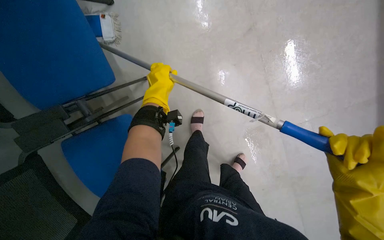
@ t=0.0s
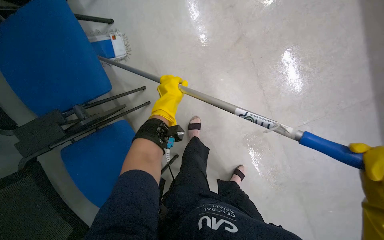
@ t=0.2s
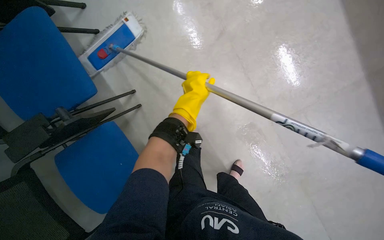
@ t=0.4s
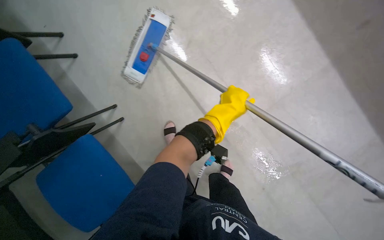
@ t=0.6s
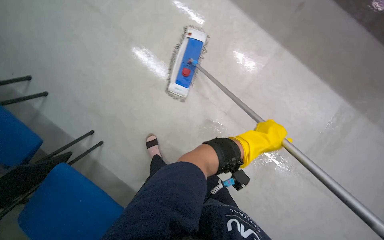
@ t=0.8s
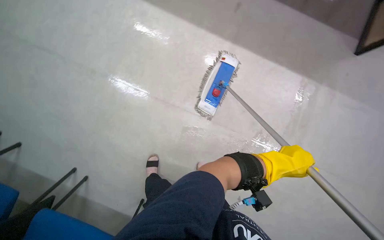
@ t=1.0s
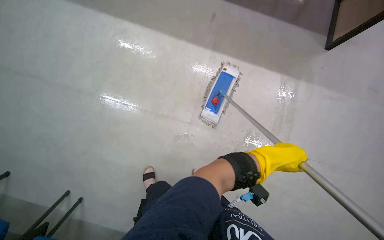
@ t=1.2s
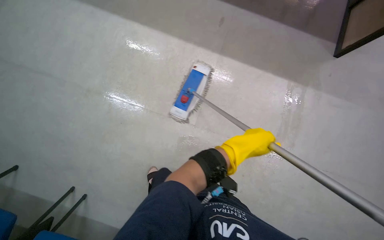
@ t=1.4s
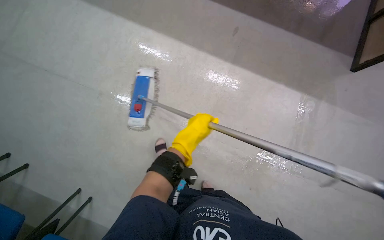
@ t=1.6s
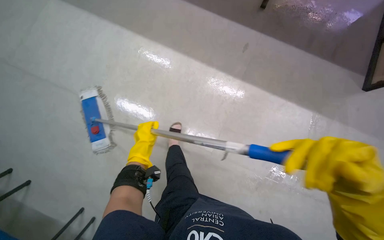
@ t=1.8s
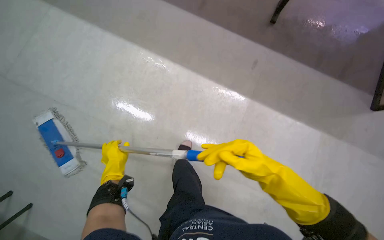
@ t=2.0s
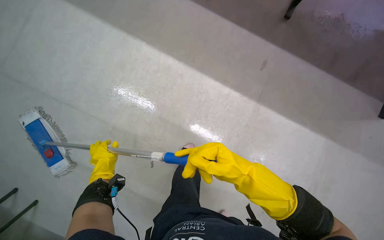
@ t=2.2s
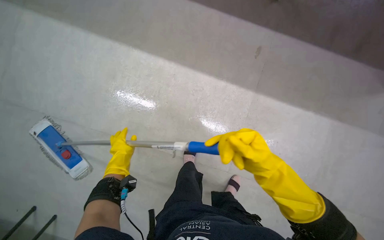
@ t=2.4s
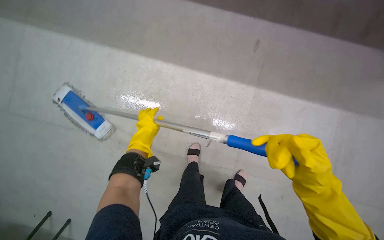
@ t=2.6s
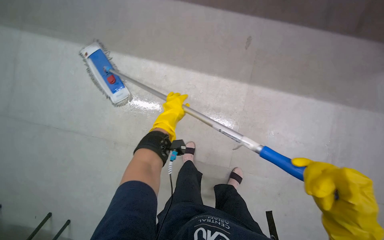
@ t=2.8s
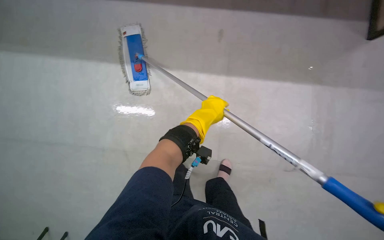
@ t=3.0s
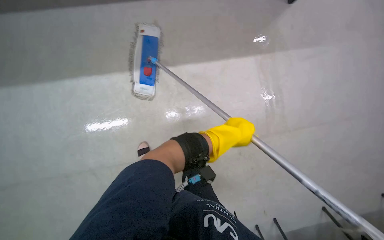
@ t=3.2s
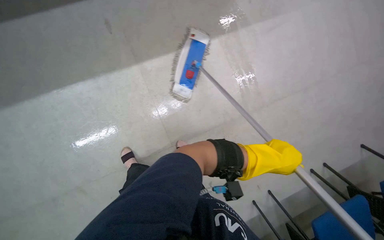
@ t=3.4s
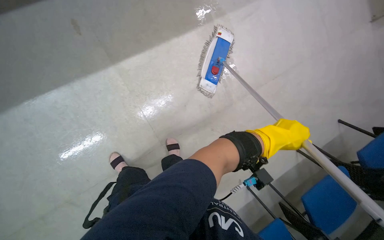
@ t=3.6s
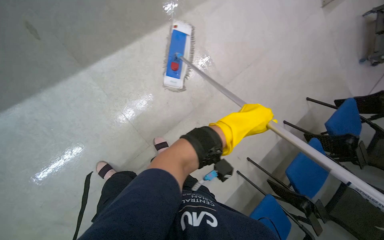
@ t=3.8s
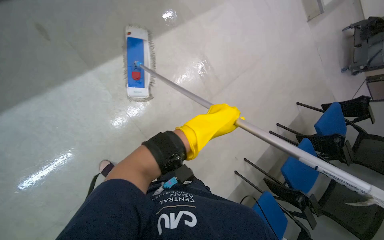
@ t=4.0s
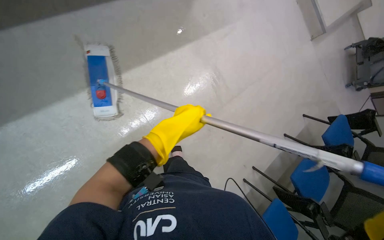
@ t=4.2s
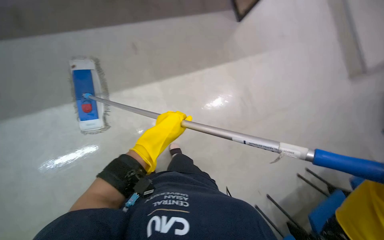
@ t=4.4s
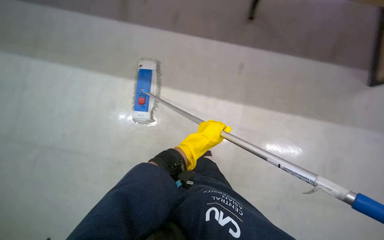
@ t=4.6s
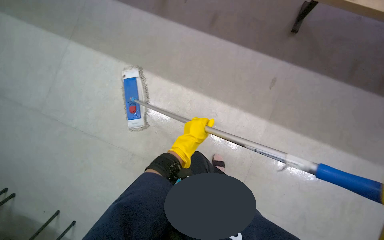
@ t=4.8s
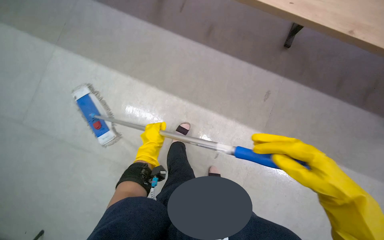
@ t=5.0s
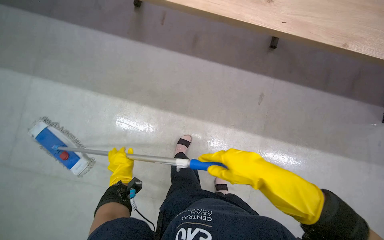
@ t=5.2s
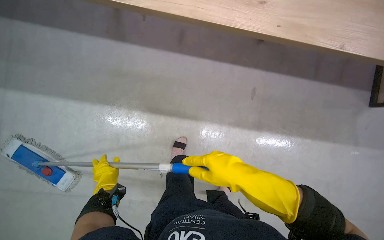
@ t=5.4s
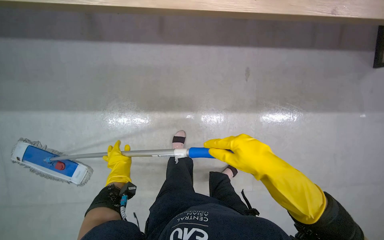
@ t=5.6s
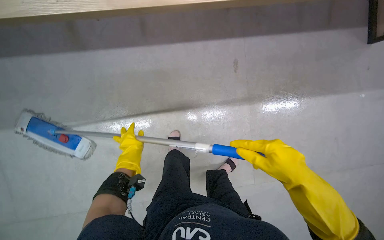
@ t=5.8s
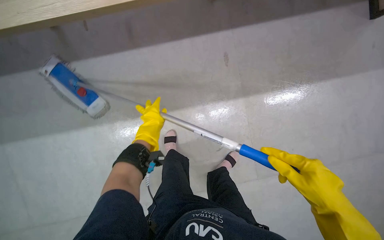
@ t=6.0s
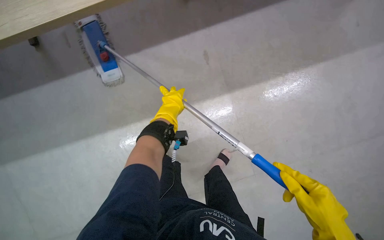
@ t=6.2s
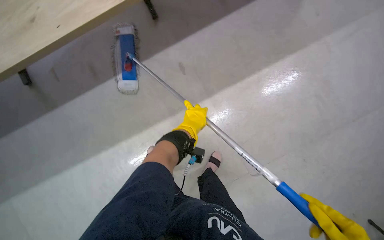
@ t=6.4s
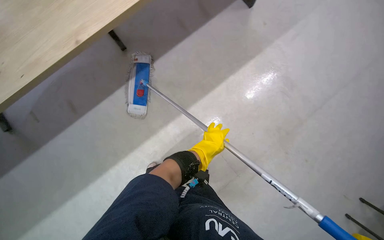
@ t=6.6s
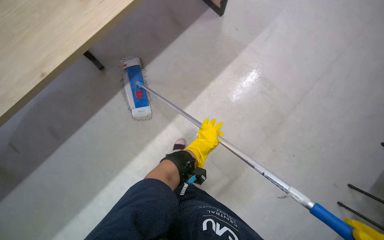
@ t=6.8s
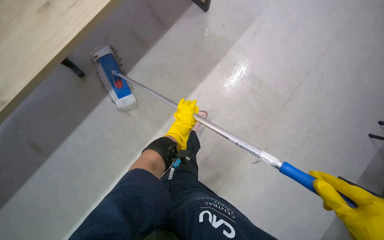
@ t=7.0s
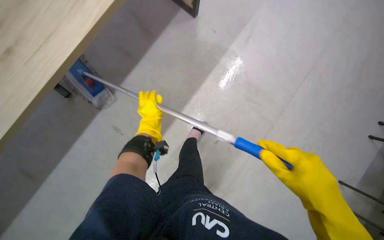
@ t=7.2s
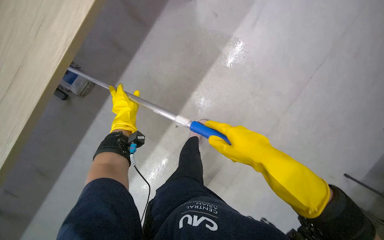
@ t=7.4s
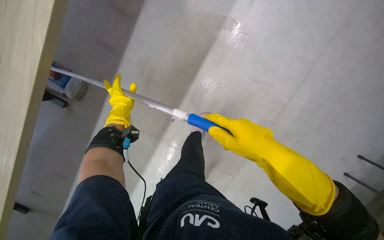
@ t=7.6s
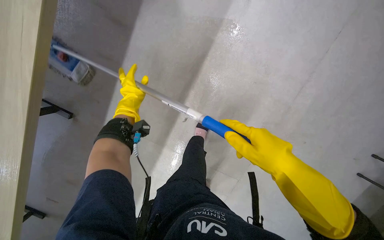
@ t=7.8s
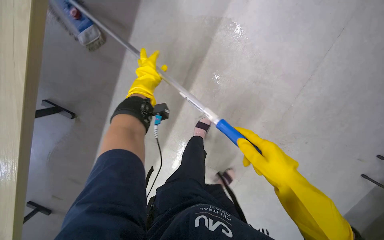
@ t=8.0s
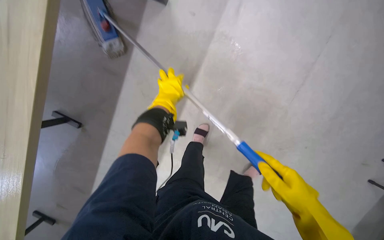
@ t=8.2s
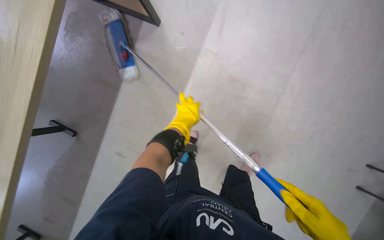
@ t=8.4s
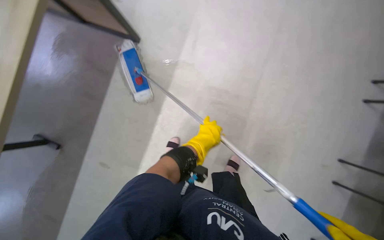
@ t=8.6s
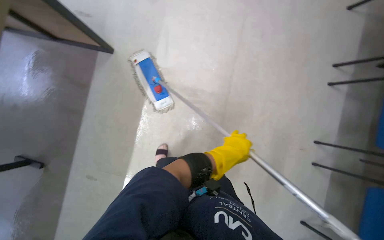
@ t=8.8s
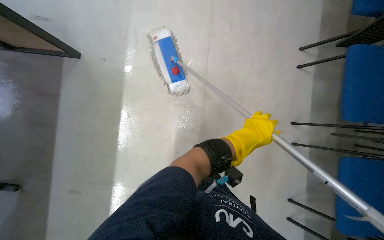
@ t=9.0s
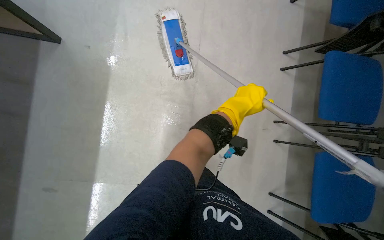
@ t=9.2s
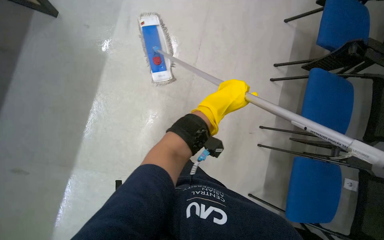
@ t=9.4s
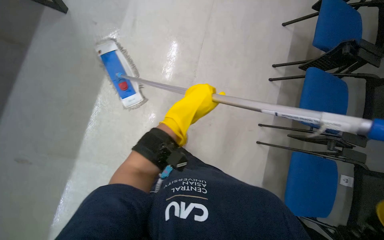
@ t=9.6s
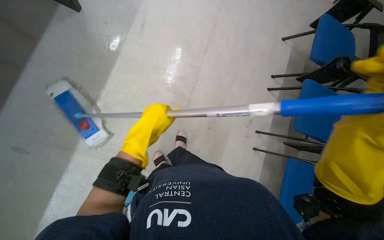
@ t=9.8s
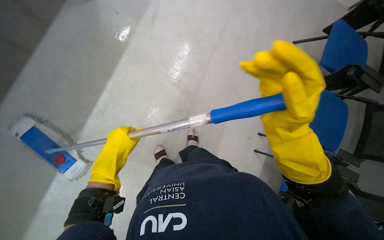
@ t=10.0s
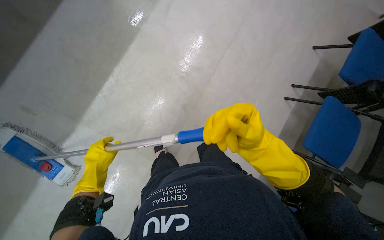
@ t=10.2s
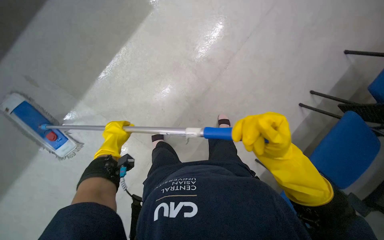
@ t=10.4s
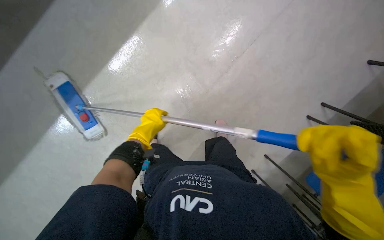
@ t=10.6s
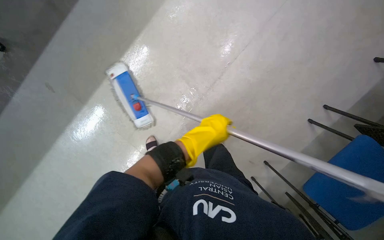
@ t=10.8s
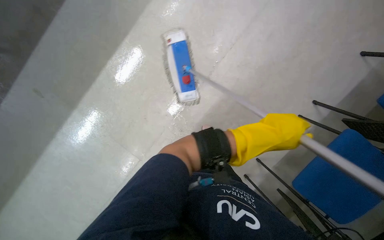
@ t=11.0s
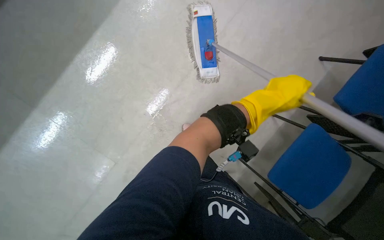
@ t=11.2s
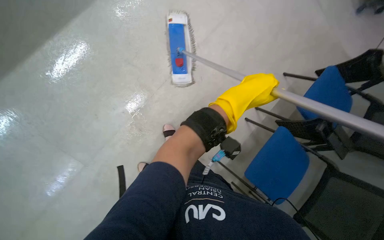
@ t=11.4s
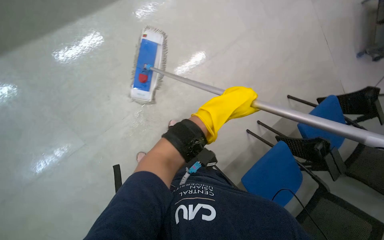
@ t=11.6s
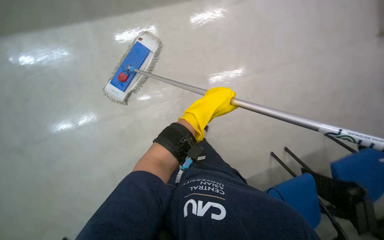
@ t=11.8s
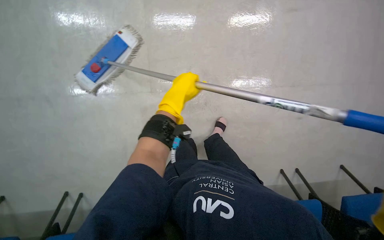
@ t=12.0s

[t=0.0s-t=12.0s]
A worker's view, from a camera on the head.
Job: mopping floor.
The whole recording: Mopping the meeting room floor. The worker mops the floor of the meeting room with a flat mop.
t=0.0s to t=1.6s: The left hand moves about 25 cm to the right and comes back.
t=1.6s to t=3.0s: The left hand travels up the picture by about 10 cm, and goes to the left and returns, some 20 cm each way.
t=4.4s to t=6.0s: The left hand moves farther from the camera, approximately 15 cm, and reaches approximately 30 cm to the left, then returns.
t=6.0s to t=7.6s: The view tips upward by about 20 degrees.
t=7.6s to t=9.0s: The left hand moves to the right and nearer to the camera, roughly 70 cm.
t=9.0s to t=10.4s: The scene turns about 30 degrees clockwise in the picture. The left hand goes some 40 cm to the left.
t=10.4s to t=12.0s: The camera is aimed some 25 degrees further to the right. The left hand goes some 40 cm to the right and up the picture.

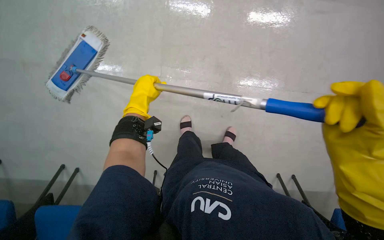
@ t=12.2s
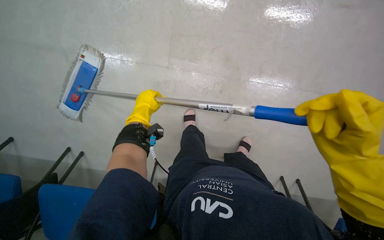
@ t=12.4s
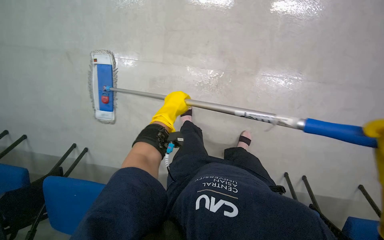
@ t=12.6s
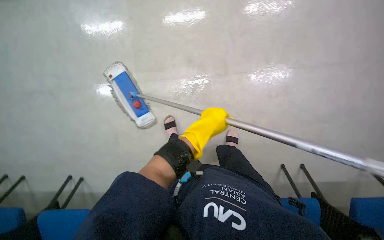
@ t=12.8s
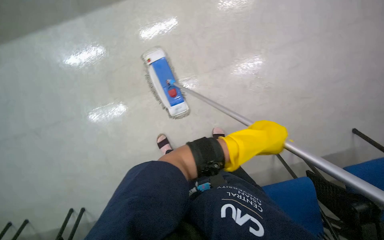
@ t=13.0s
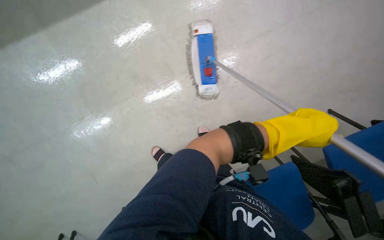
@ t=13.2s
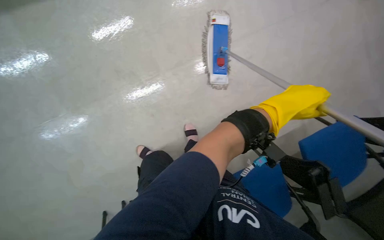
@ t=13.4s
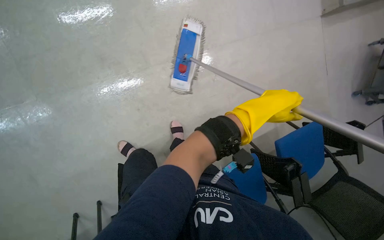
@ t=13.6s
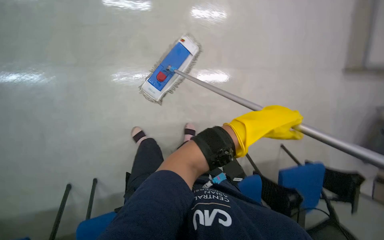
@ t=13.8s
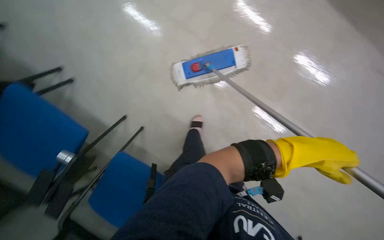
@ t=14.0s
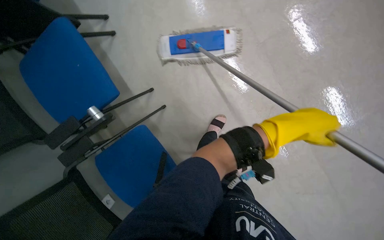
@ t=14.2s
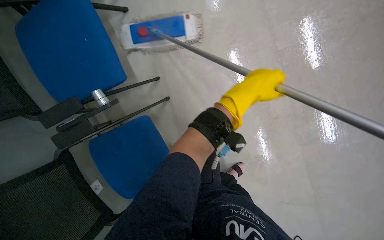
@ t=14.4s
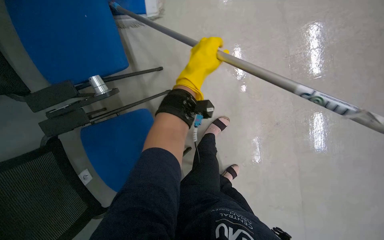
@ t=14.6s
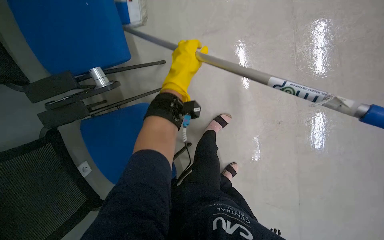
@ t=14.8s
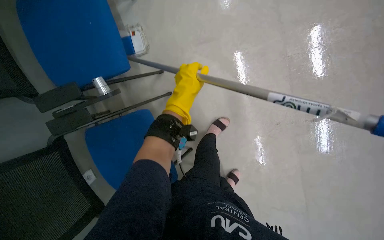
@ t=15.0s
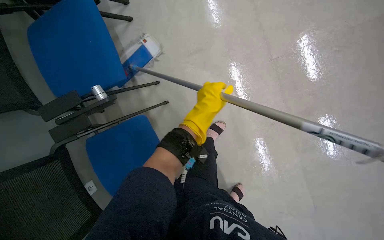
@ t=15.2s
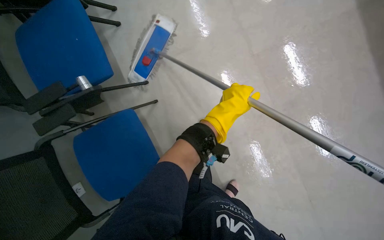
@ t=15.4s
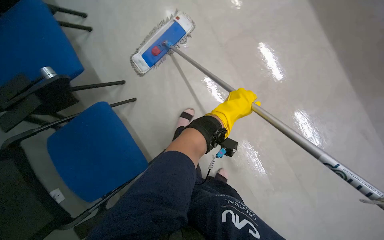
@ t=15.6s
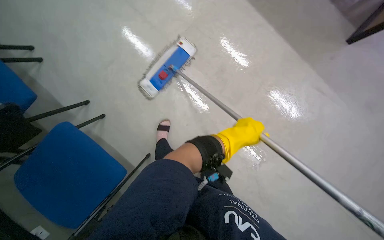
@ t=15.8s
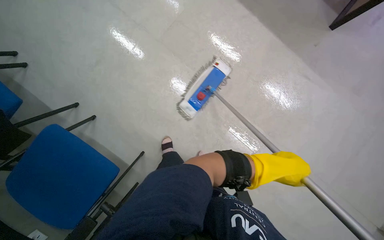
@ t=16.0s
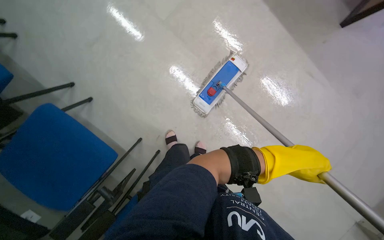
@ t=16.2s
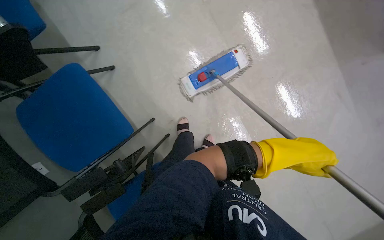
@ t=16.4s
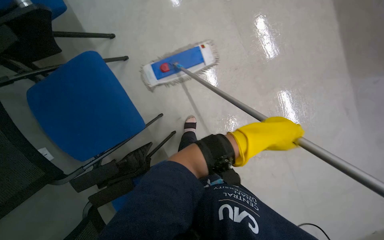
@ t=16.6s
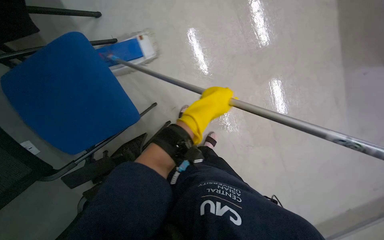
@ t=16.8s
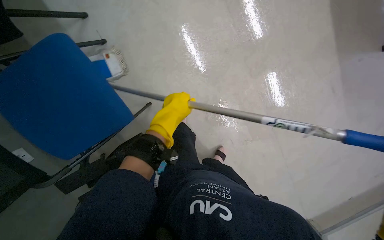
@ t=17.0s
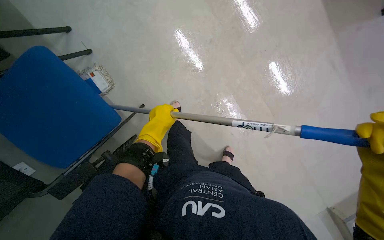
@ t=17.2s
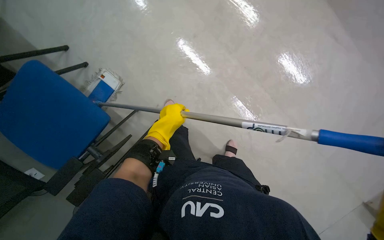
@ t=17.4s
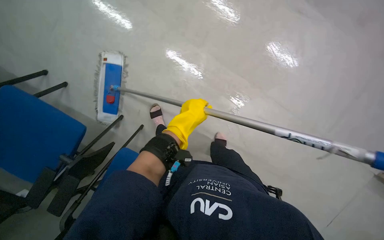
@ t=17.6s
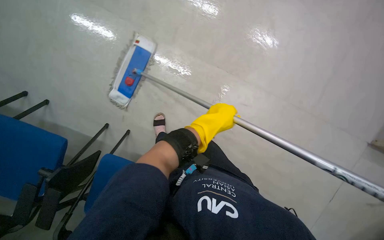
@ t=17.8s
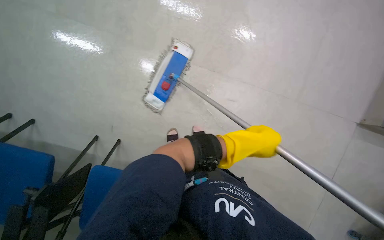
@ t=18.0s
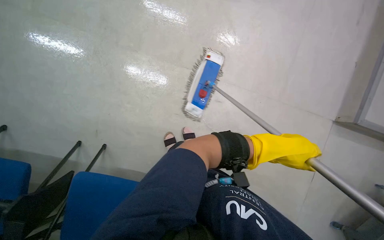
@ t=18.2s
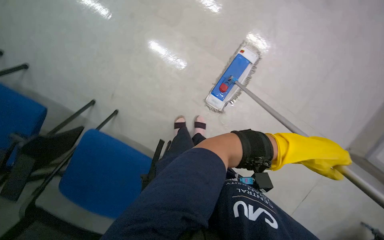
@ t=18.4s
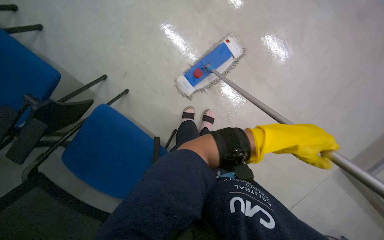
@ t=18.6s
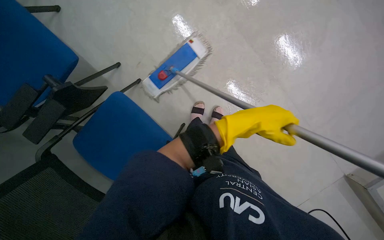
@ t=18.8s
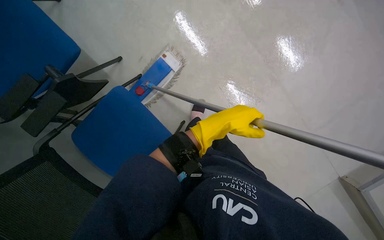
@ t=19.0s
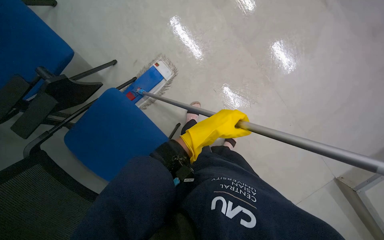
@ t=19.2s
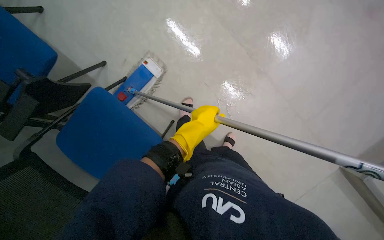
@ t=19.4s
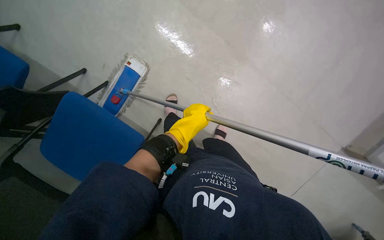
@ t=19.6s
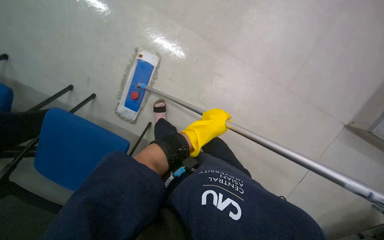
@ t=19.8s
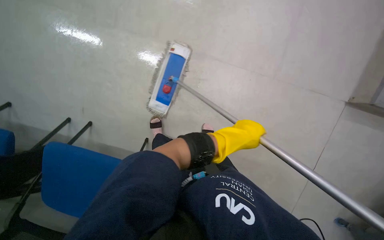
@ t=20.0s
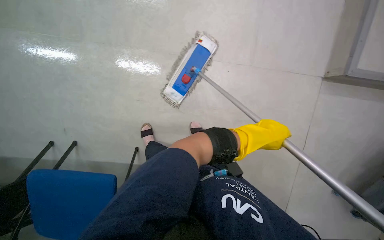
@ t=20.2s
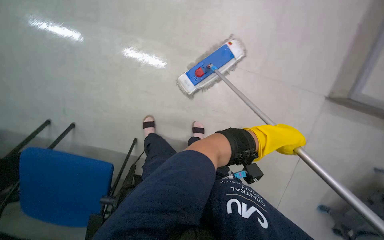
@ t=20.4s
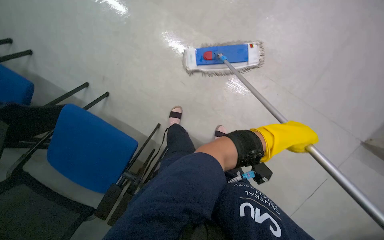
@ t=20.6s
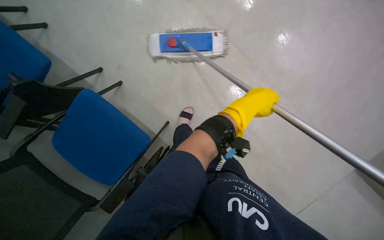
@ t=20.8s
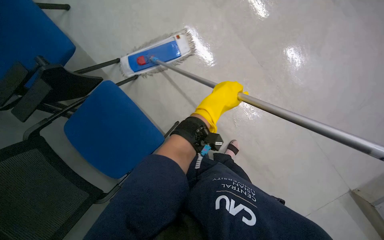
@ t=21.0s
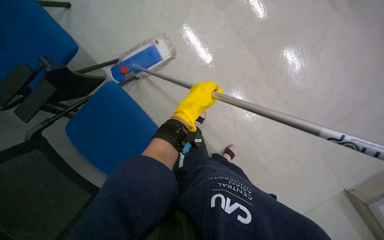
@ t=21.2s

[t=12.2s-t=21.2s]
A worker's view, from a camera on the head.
Job: mopping floor.
The whole recording: Mopping the meeting room floor. The worker mops the floor of the meeting room with a flat mop.
t=13.8s to t=15.2s: The left hand moves to the left, approximately 25 cm.
t=19.8s to t=21.2s: The left hand moves up the picture, about 10 cm, and reaches about 30 cm to the right, then returns.
